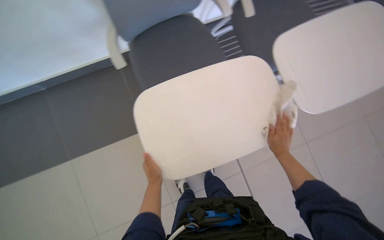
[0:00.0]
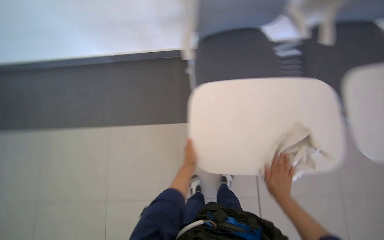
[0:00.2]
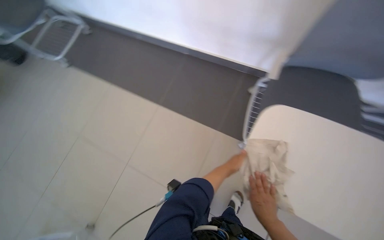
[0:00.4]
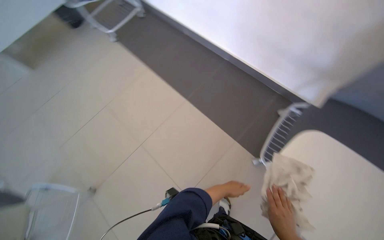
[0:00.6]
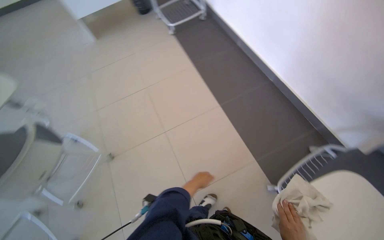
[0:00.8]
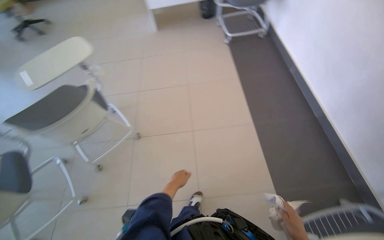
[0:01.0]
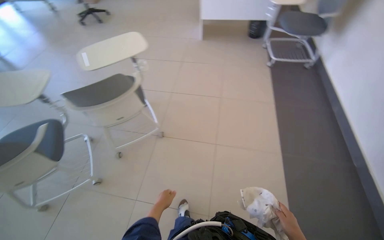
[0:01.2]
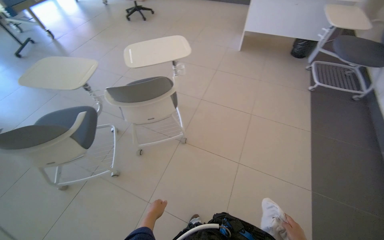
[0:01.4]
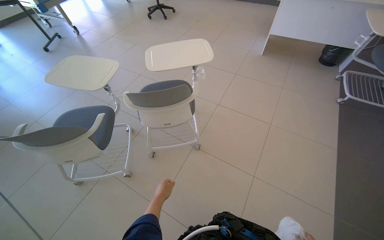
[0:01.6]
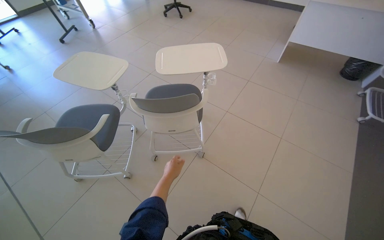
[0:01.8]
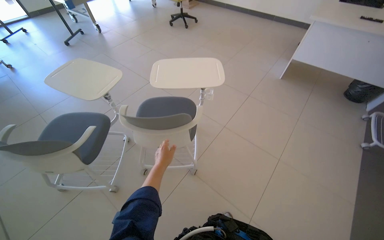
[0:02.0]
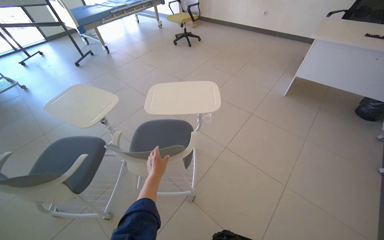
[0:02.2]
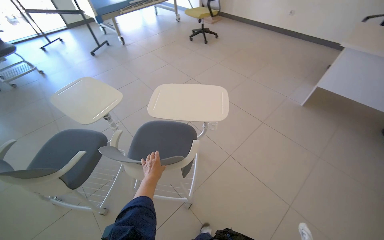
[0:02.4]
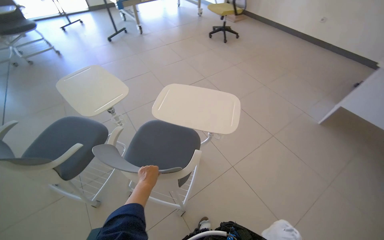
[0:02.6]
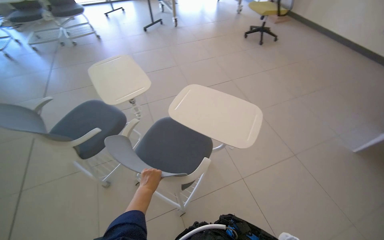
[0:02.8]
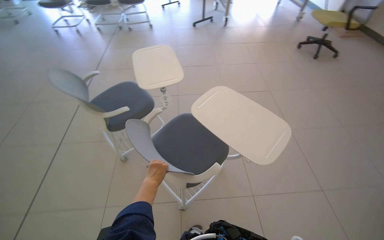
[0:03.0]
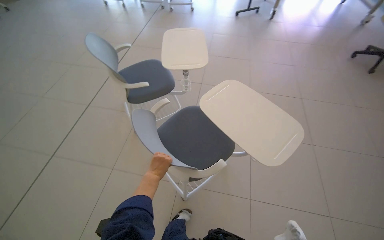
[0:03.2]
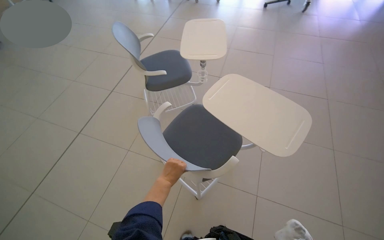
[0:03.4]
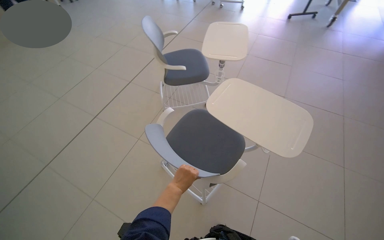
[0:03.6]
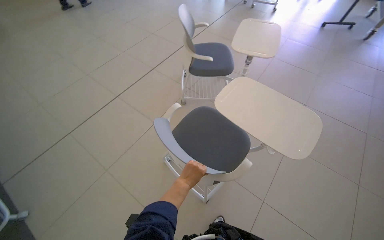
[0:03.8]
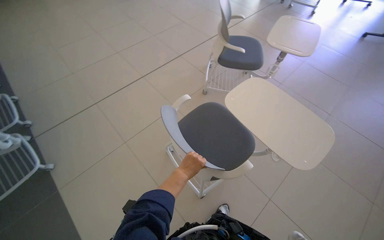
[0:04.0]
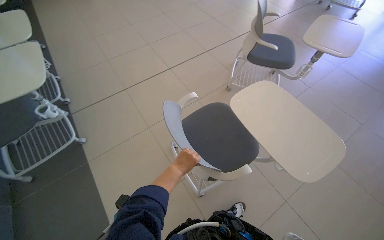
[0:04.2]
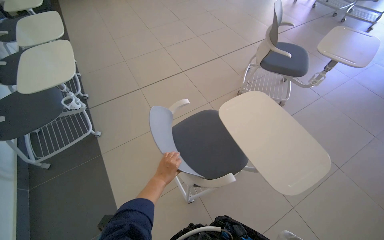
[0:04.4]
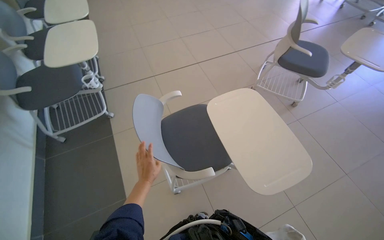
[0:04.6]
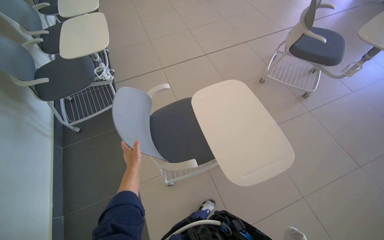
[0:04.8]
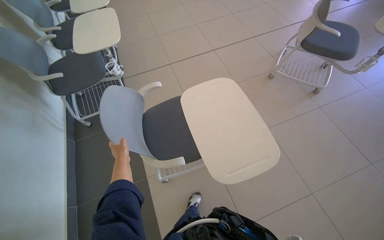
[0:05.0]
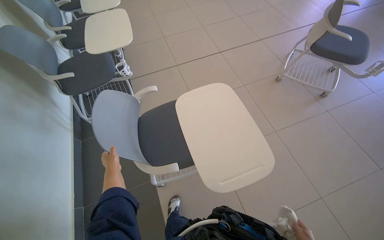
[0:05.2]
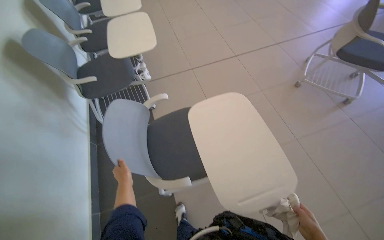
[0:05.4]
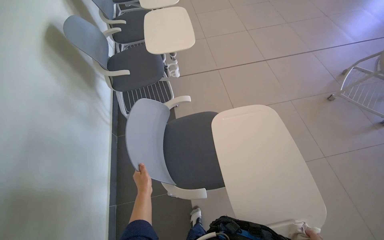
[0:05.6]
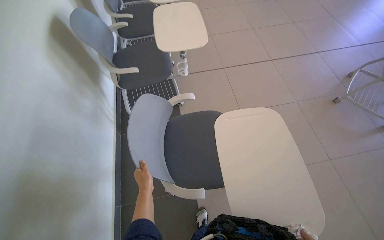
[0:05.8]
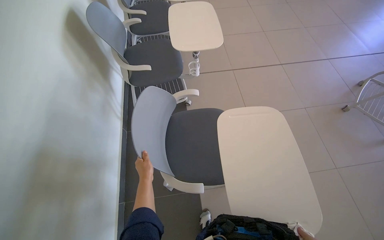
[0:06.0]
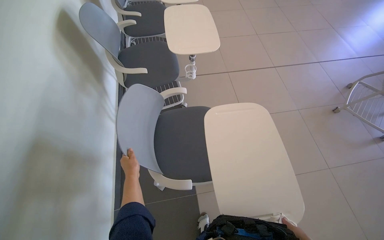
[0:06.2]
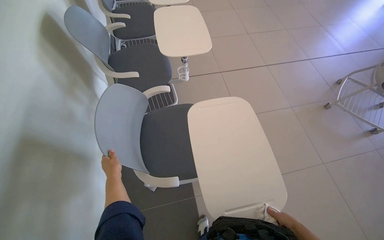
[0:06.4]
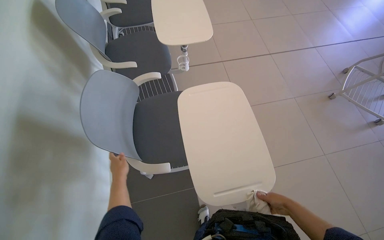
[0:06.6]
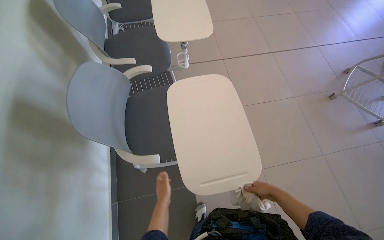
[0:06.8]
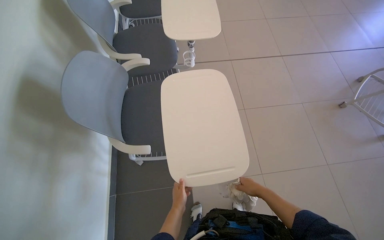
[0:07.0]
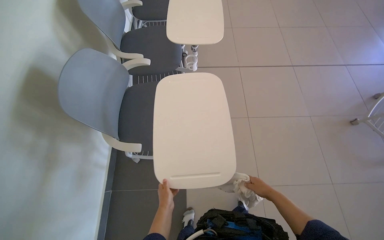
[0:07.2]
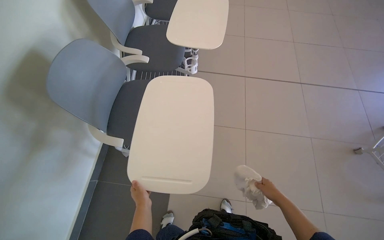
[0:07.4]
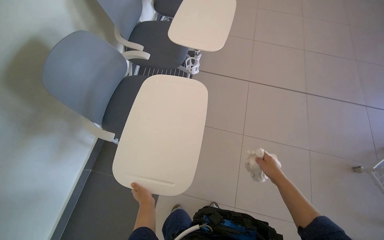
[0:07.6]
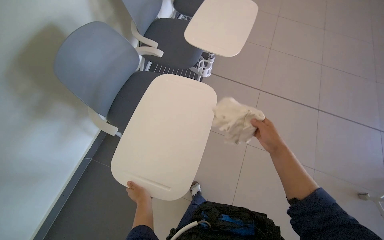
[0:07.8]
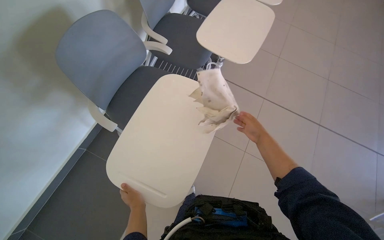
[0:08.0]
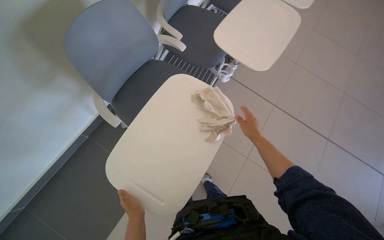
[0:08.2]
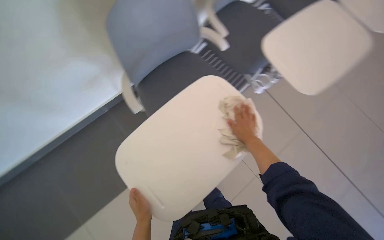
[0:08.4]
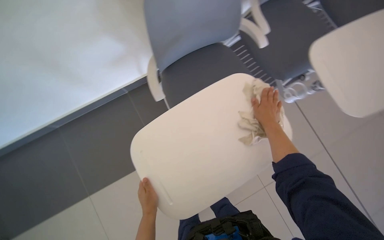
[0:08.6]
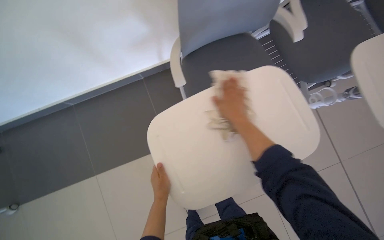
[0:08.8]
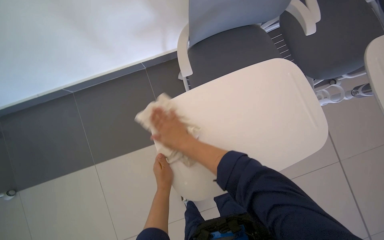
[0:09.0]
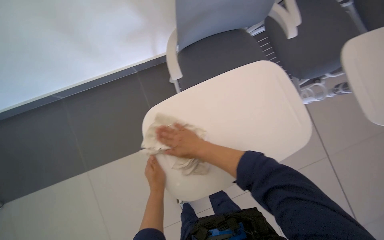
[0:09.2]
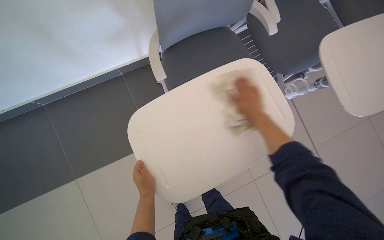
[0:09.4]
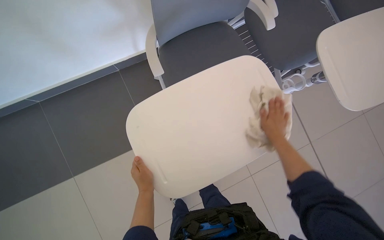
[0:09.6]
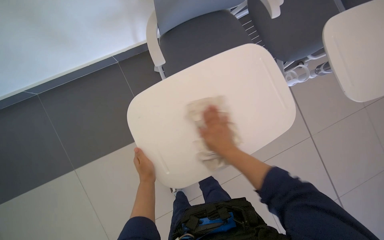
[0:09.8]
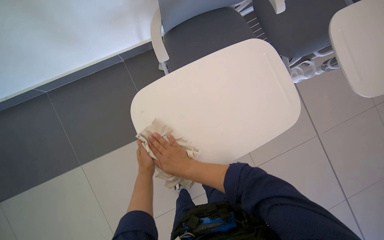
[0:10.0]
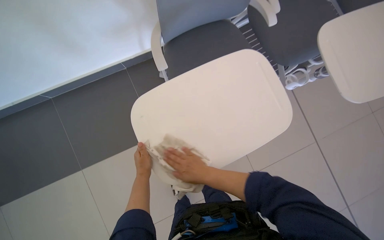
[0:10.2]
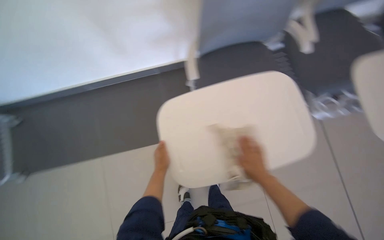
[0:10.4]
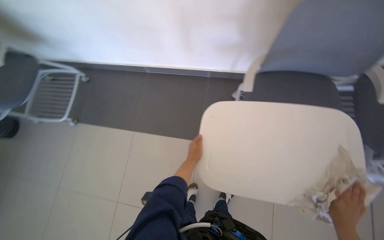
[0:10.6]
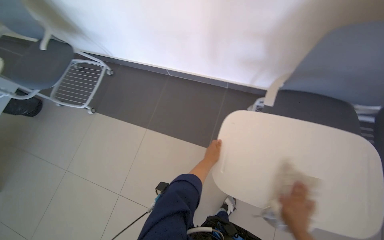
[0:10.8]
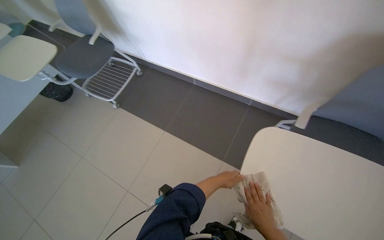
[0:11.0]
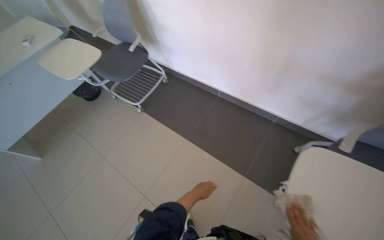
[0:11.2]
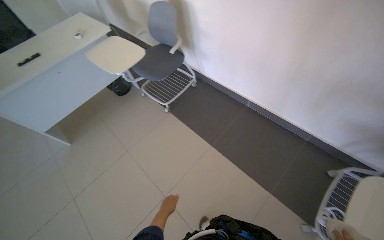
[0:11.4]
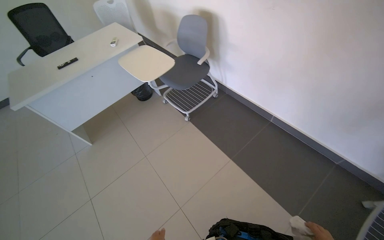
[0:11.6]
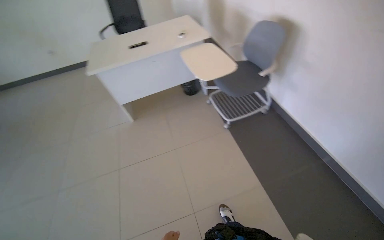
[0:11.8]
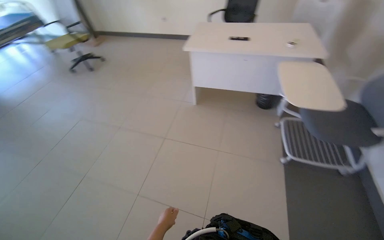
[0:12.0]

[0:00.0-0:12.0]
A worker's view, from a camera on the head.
Job: wiping surfaces.
The whole recording: Wiping chairs and desk surfaces. The worker wipes the surfaces of the chairs and desks with a cloth.
0:00.0 to 0:01.6: The camera is carried some 60 cm. The wearer's head swings about 145 degrees to the left. The wearer looks some 15 degrees further upward.
0:01.6 to 0:03.0: The camera is carried roughly 60 cm. The wearer looks roughly 55 degrees further to the left.
0:03.0 to 0:04.4: The camera is carried approximately 50 cm. The wearer looks some 65 degrees further to the left.
0:04.4 to 0:06.0: The head travels to the left, some 50 cm. The head turns to the left by approximately 25 degrees.
0:07.6 to 0:09.0: The head turns to the left by roughly 60 degrees. The view tips downward by approximately 15 degrees.
0:09.0 to 0:10.4: The right hand swings left and right, approximately 30 cm each way, with 2 reversals.
0:10.4 to 0:12.0: The head travels some 90 cm. The head rotates some 120 degrees to the left. The wearer looks about 15 degrees further upward.

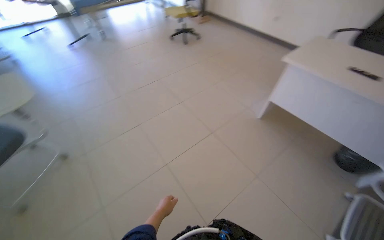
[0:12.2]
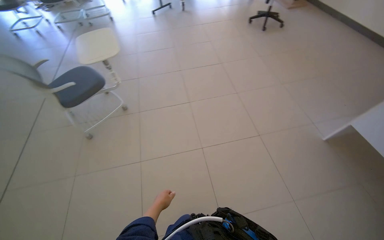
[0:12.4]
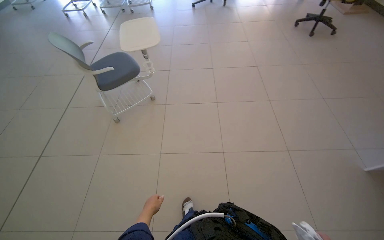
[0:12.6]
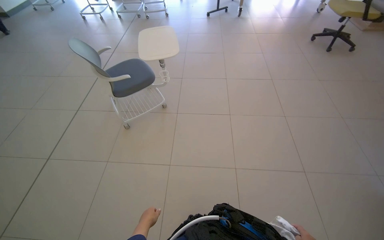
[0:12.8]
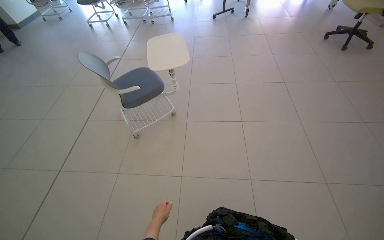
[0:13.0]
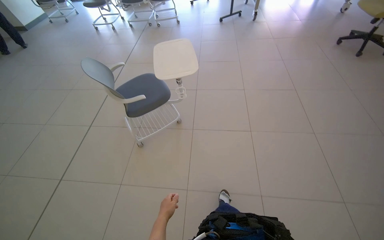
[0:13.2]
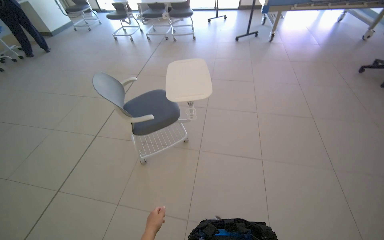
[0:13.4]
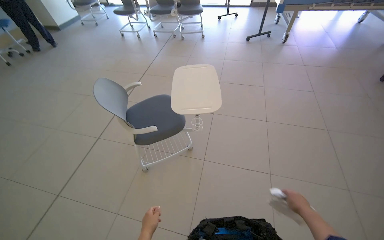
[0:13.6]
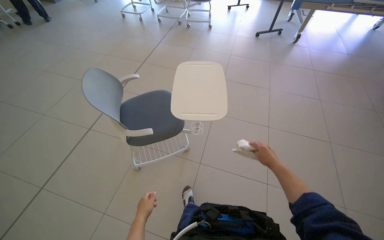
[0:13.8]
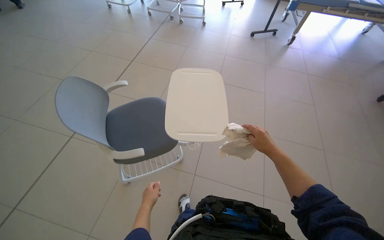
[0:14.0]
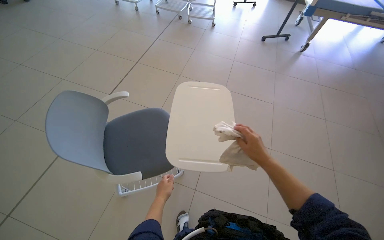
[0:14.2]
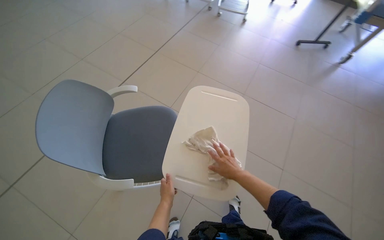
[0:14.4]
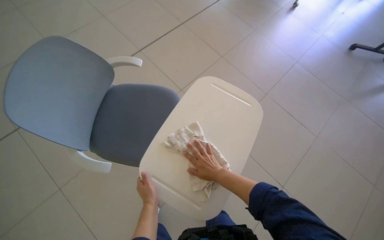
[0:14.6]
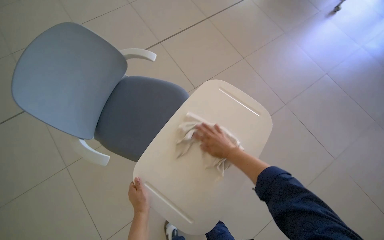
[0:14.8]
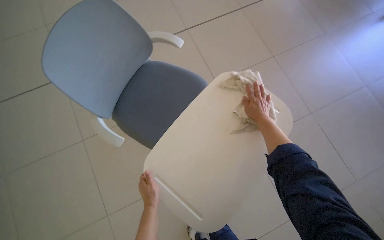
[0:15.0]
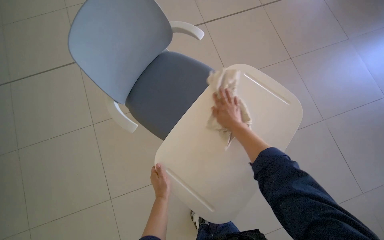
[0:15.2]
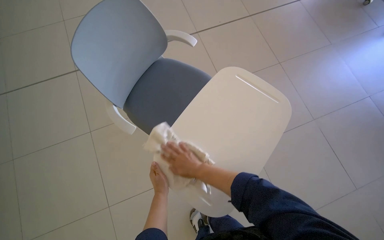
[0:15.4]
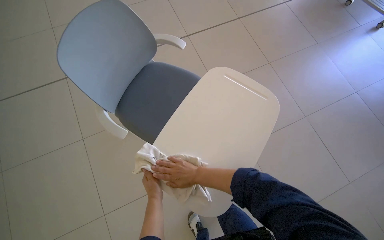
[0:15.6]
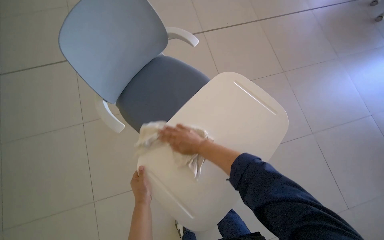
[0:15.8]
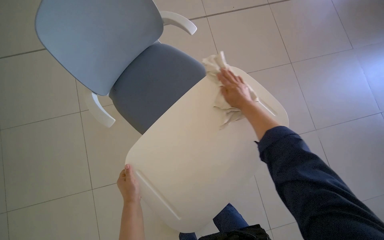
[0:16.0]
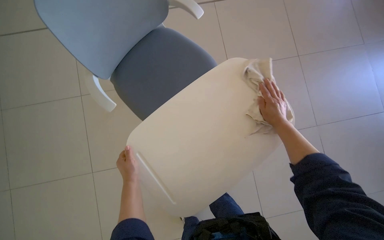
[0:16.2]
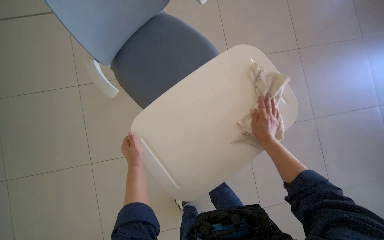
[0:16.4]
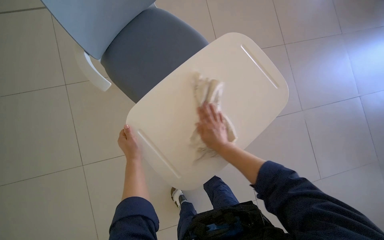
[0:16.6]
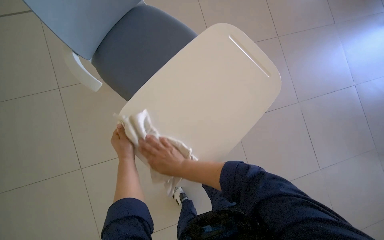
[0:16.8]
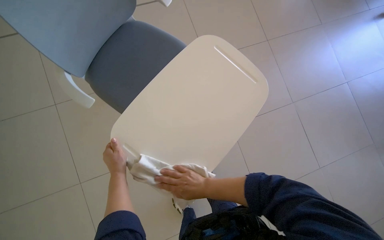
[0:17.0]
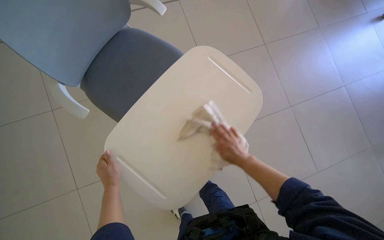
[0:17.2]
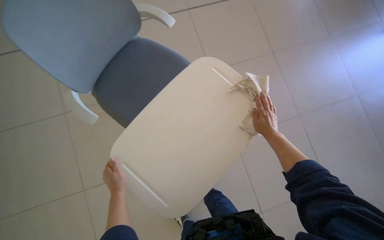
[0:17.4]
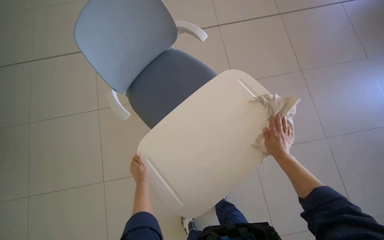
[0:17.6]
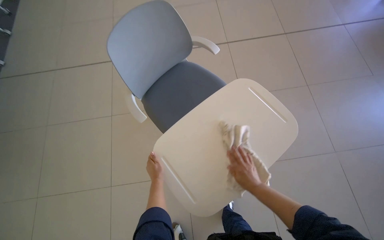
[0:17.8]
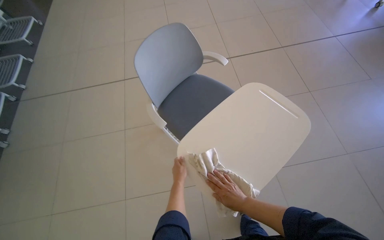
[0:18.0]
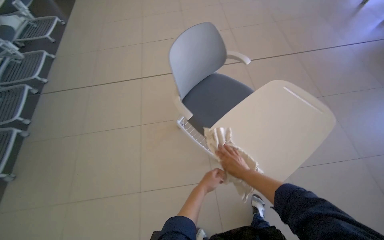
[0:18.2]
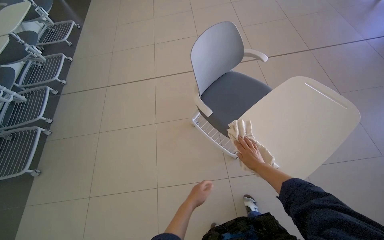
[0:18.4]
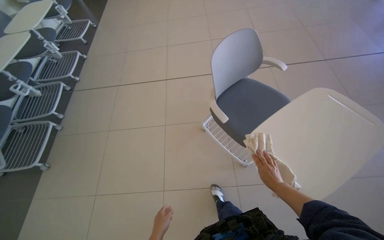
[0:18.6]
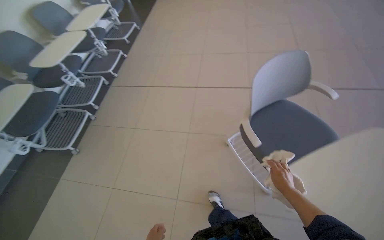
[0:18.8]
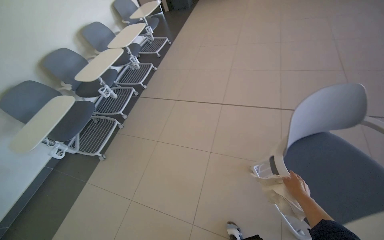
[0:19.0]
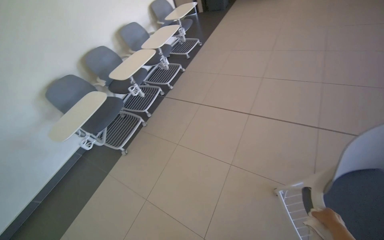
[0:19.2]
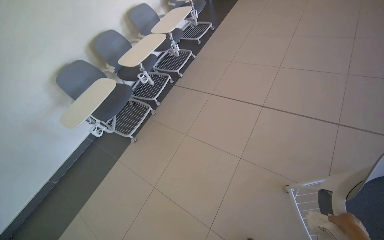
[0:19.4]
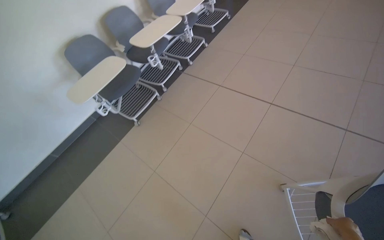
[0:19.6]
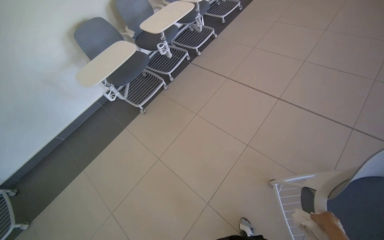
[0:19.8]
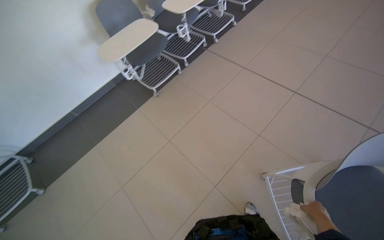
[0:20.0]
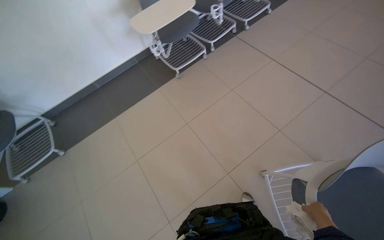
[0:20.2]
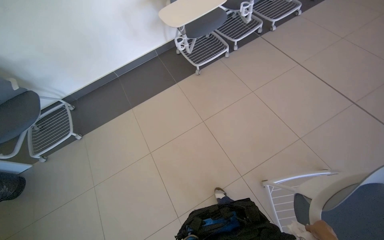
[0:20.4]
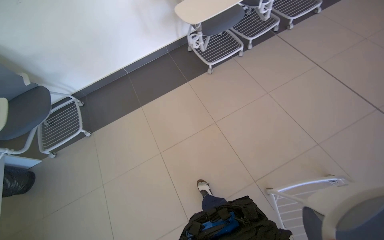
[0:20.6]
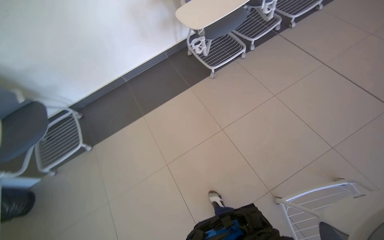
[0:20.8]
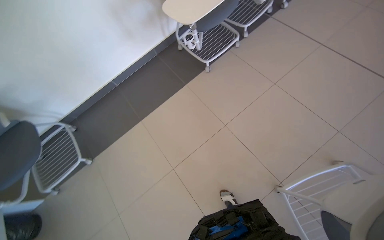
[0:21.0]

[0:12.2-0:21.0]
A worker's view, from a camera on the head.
Job: wiping surfaces.
The whole recording: Wiping chairs and desk surfaces. The worker wipes the surfaces of the chairs and desks with a cloth.
0:12.2 to 0:13.6: The head travels some 80 cm. The wearer's head swings some 50 degrees to the left.
0:13.6 to 0:15.2: The head travels about 70 cm. The wearer looks some 50 degrees further to the left. The view tips downward by some 20 degrees.
0:15.2 to 0:16.6: The right hand goes left and right, some 25 cm each way, reversing 2 times.
0:16.6 to 0:18.0: The camera pitches upward, by about 15 degrees. The right hand swings left and right, approximately 35 cm each way, with 2 reversals.
0:18.0 to 0:19.6: The head travels approximately 50 cm. The head turns to the left by about 45 degrees.
0:19.6 to 0:21.0: The camera travels some 60 cm. The camera pitches downward, by about 15 degrees.
